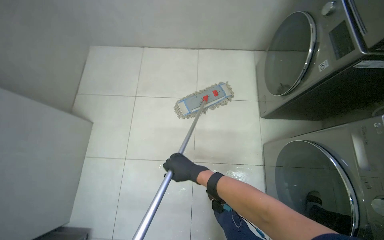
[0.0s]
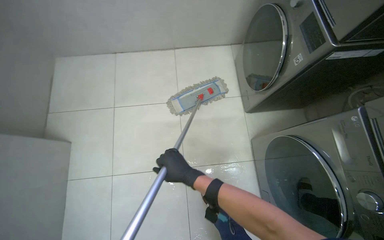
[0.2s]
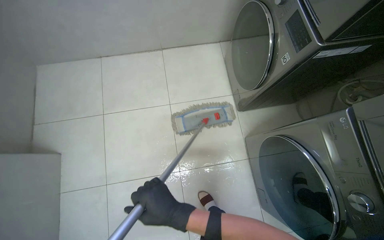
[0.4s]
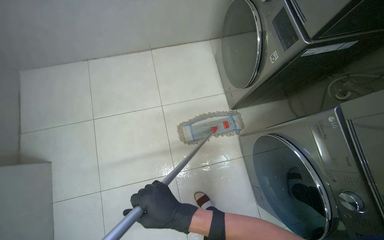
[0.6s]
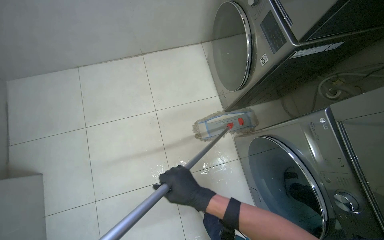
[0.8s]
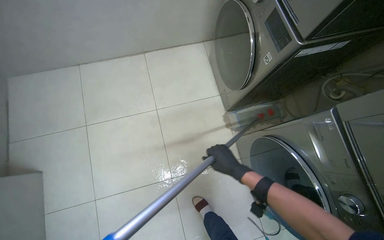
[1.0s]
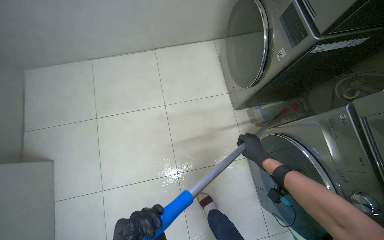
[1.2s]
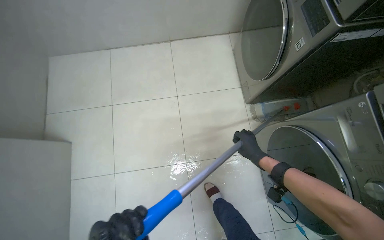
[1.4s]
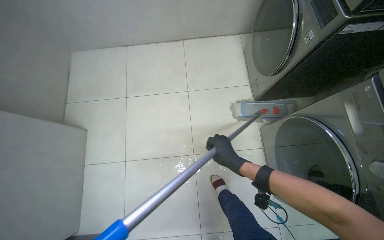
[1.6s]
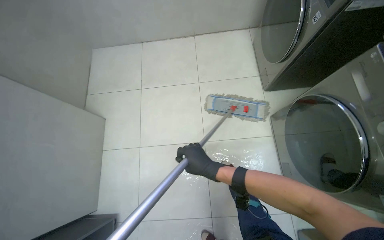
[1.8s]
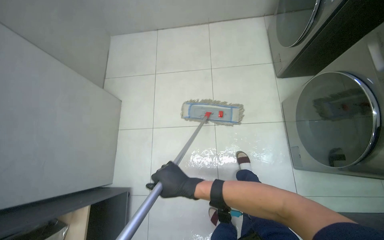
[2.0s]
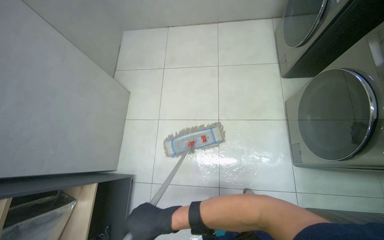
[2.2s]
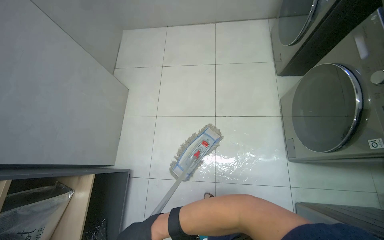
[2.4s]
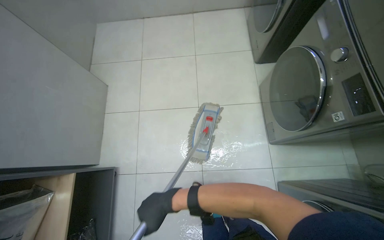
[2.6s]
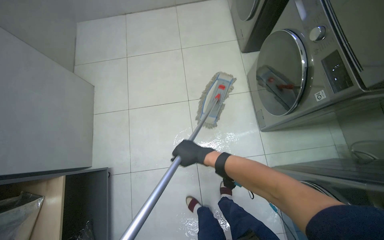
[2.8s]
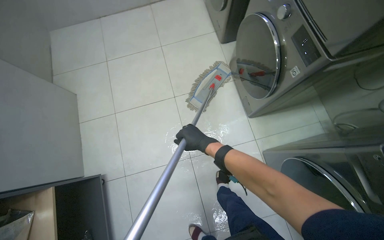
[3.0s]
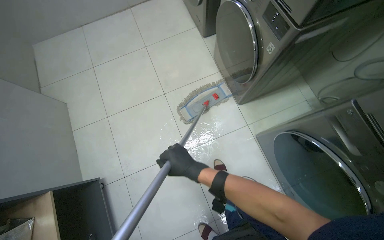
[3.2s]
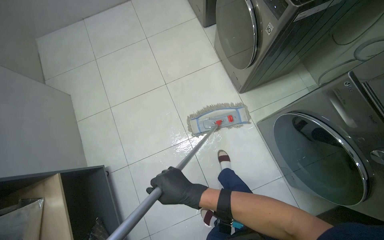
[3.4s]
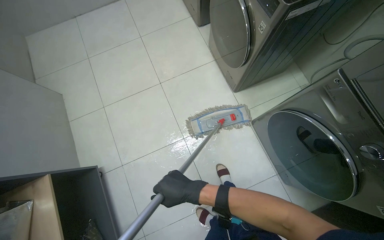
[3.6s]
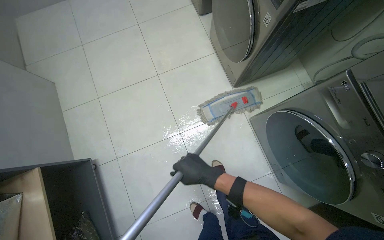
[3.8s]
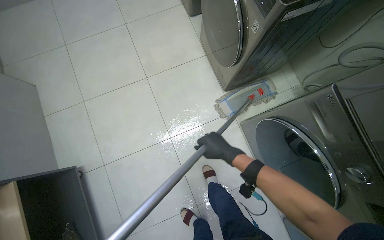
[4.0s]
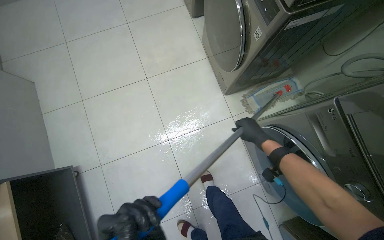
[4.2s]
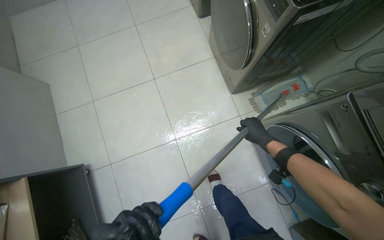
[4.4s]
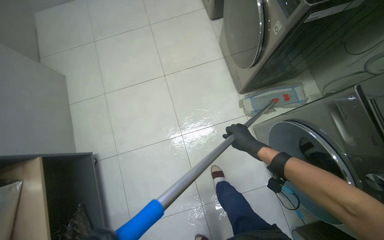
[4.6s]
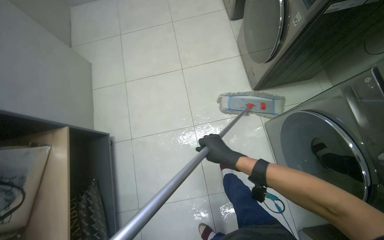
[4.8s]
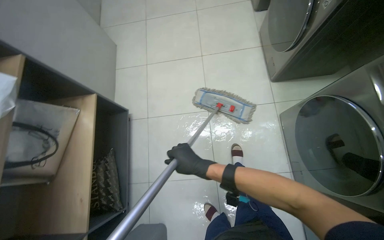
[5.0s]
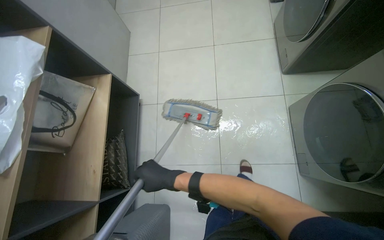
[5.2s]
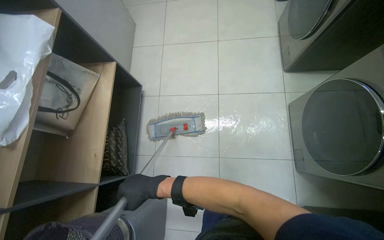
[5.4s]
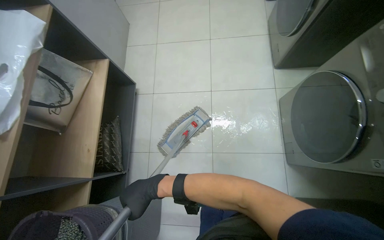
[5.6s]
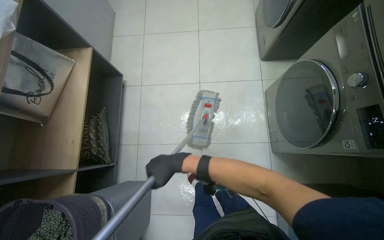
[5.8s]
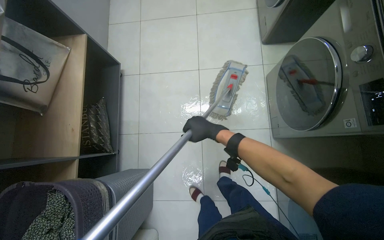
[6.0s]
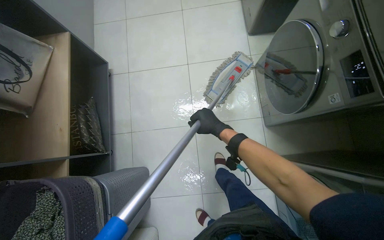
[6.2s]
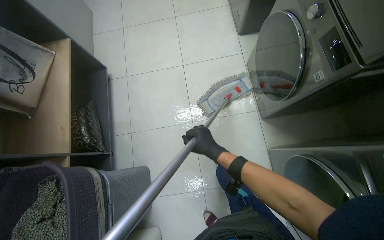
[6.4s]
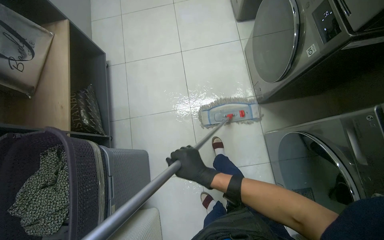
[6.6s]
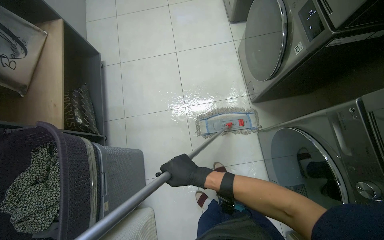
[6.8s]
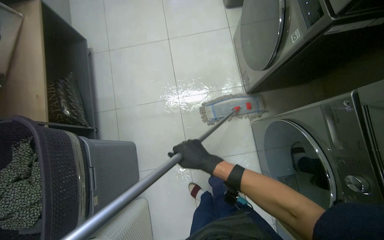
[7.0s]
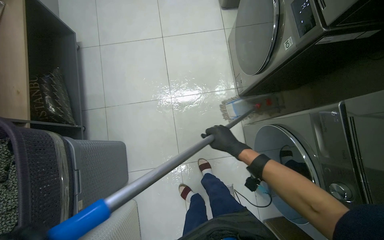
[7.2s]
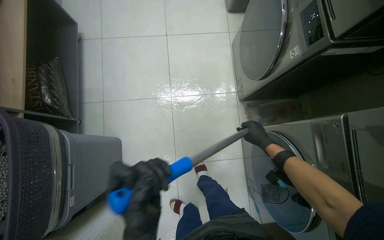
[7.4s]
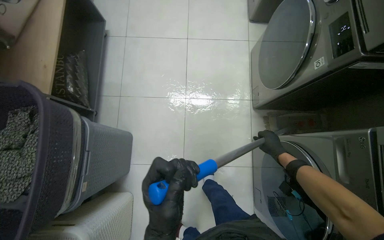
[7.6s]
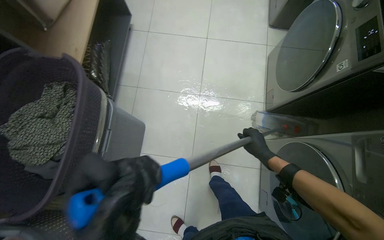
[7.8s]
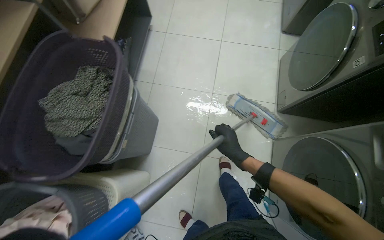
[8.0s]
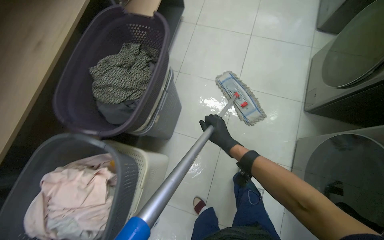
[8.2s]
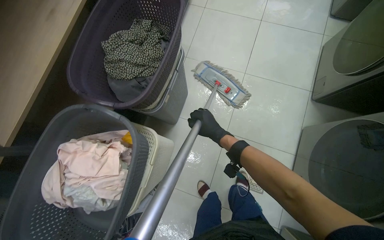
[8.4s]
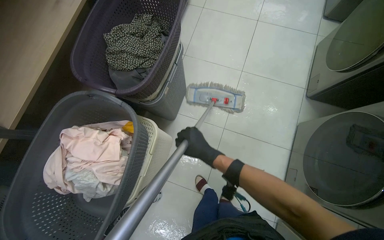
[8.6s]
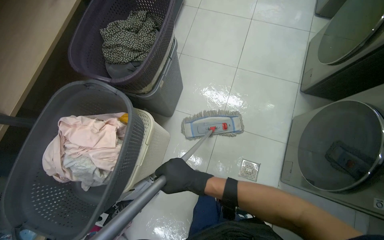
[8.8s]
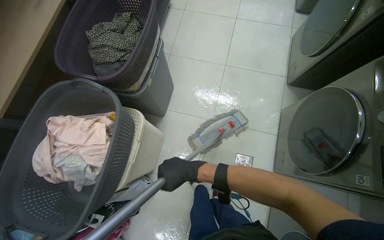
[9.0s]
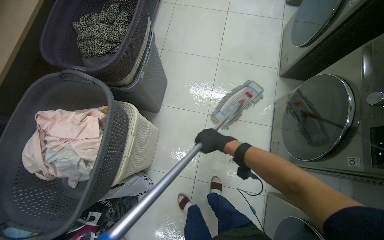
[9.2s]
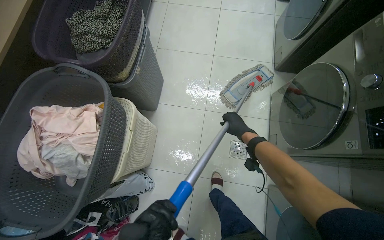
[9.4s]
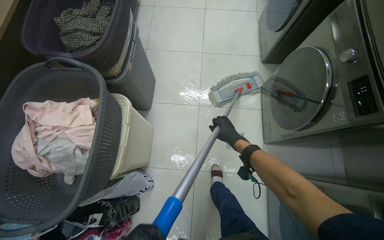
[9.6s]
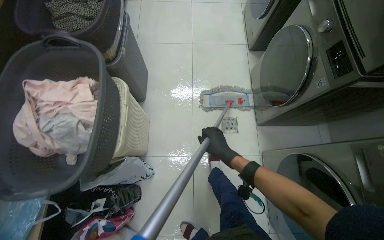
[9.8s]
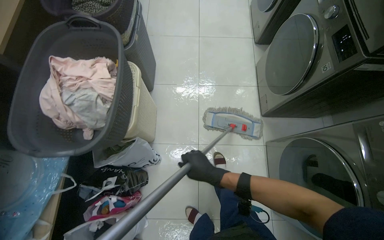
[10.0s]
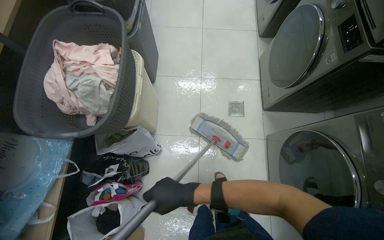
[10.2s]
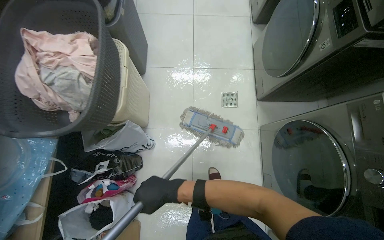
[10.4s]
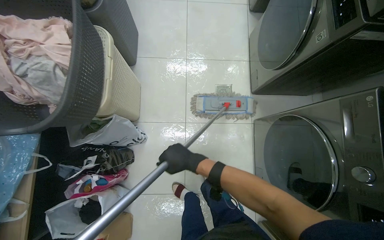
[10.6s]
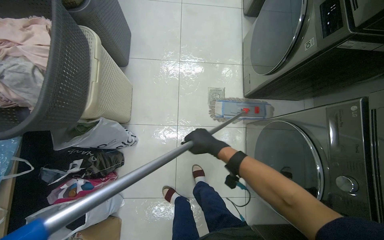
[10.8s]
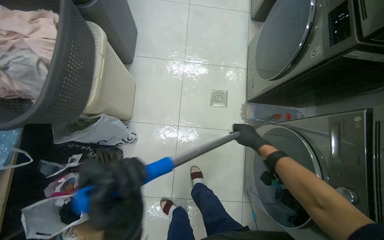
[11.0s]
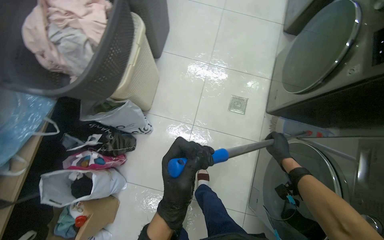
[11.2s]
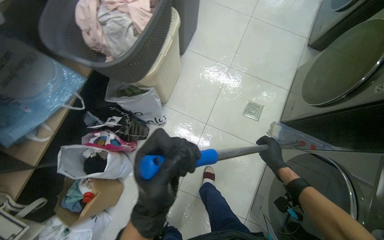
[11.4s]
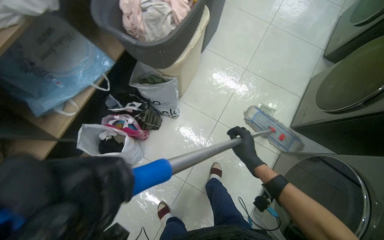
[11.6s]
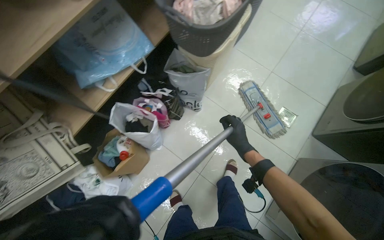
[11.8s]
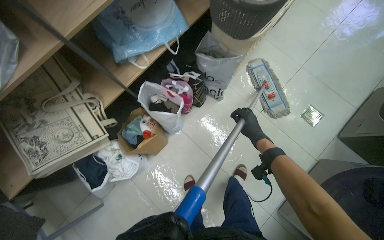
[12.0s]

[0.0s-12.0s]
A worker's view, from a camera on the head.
Job: mopping floor.
The whole recording: Mopping floor. The worker prepares the mop by wringing a cloth and attaching it, then mops the floor.
0.0s to 1.6s: The right hand moves to the right, some 10 cm.
1.6s to 3.0s: The head travels roughly 60 cm.
3.0s to 4.4s: The right hand goes some 35 cm to the right.
4.4s to 6.0s: The wearer moves approximately 60 cm.
6.0s to 7.6s: The right hand goes about 50 cm to the right and down the picture.
7.6s to 9.0s: The head travels some 60 cm.
9.0s to 10.4s: The camera travels about 40 cm.
10.4s to 12.0s: The wearer moves about 50 cm. The scene rotates clockwise by approximately 40 degrees.

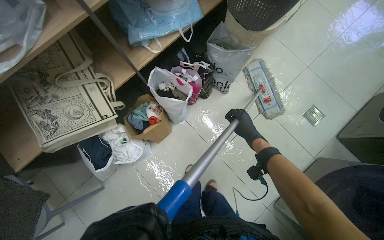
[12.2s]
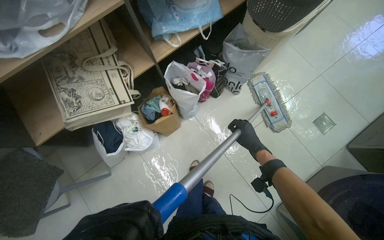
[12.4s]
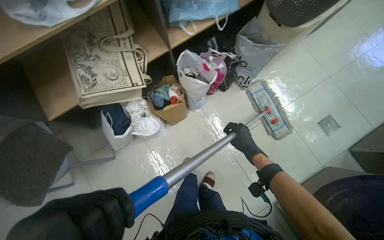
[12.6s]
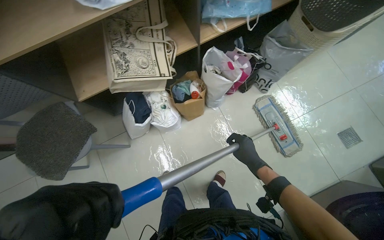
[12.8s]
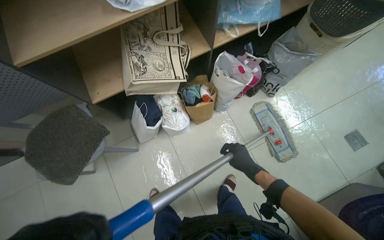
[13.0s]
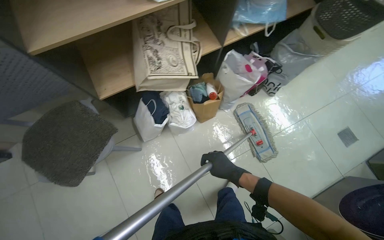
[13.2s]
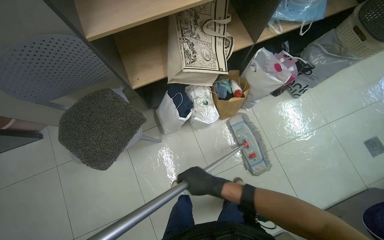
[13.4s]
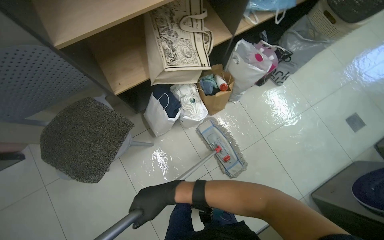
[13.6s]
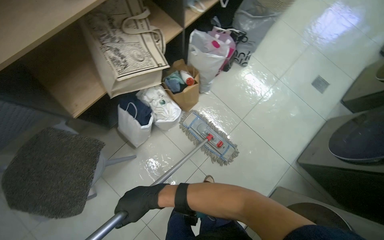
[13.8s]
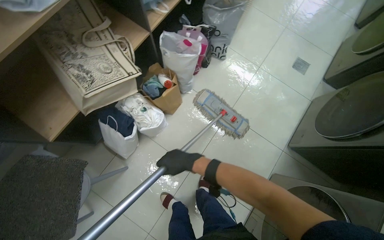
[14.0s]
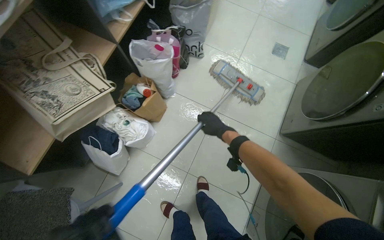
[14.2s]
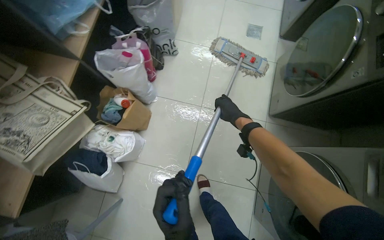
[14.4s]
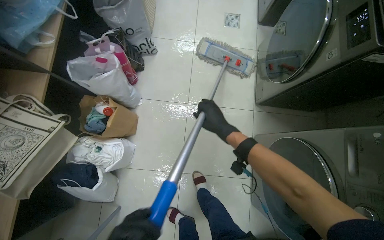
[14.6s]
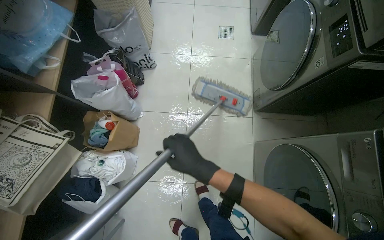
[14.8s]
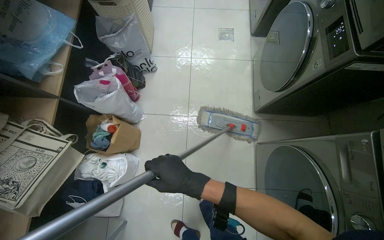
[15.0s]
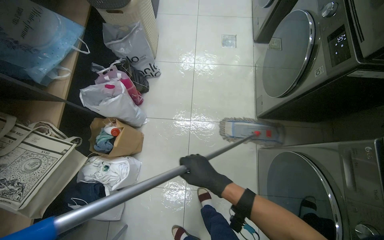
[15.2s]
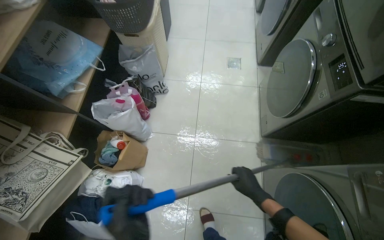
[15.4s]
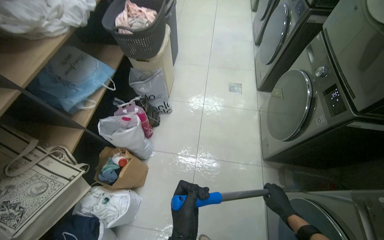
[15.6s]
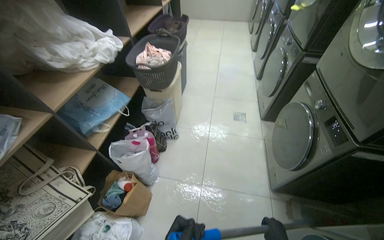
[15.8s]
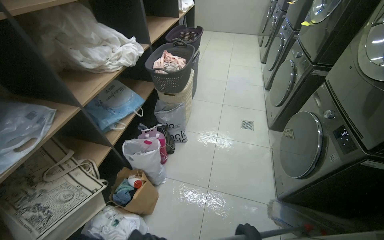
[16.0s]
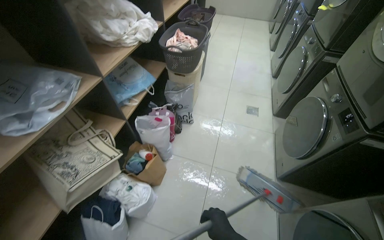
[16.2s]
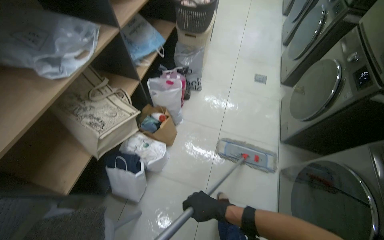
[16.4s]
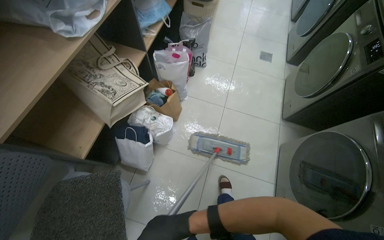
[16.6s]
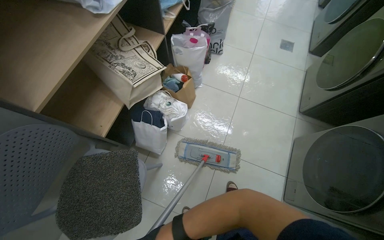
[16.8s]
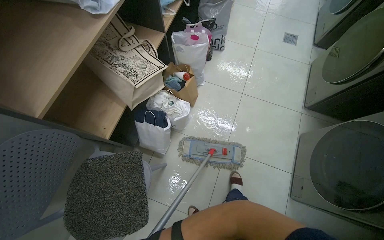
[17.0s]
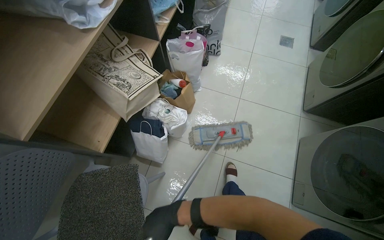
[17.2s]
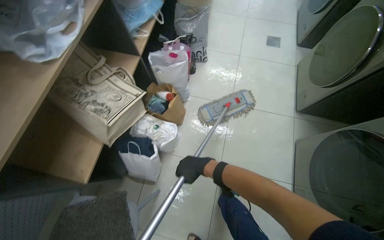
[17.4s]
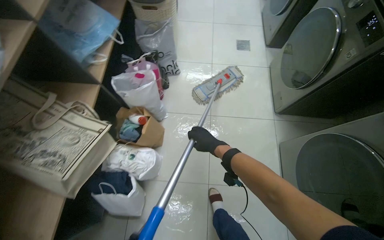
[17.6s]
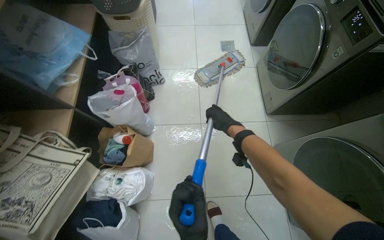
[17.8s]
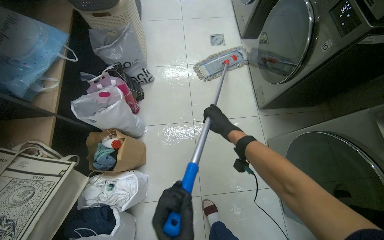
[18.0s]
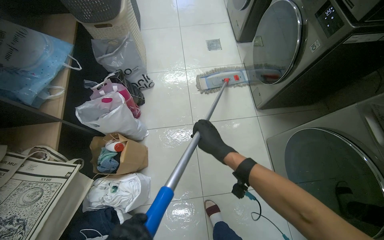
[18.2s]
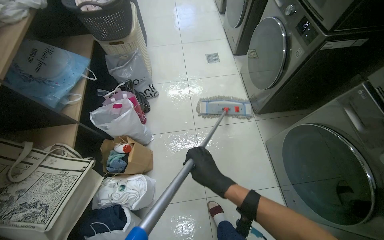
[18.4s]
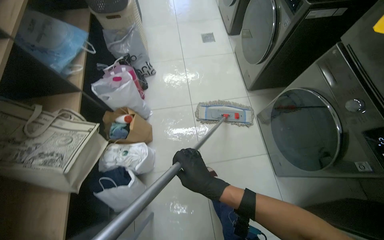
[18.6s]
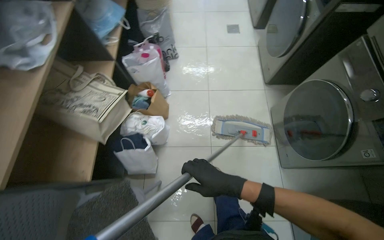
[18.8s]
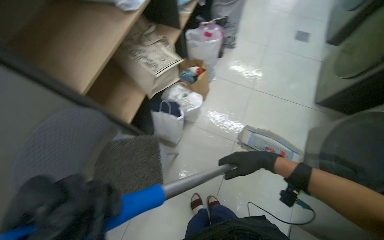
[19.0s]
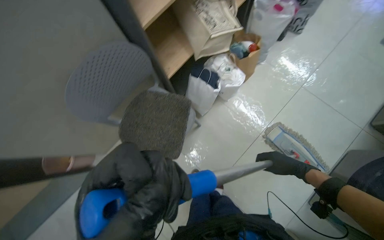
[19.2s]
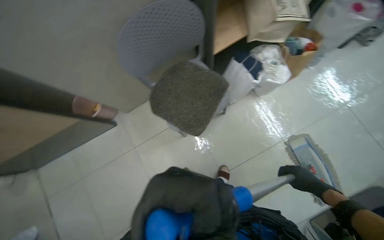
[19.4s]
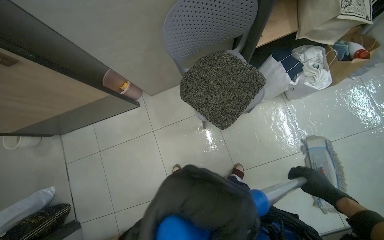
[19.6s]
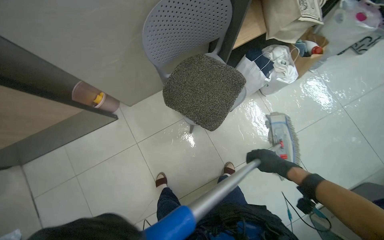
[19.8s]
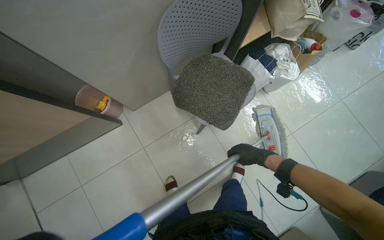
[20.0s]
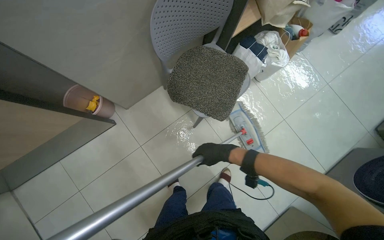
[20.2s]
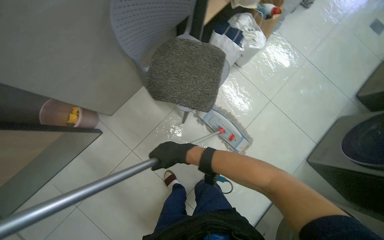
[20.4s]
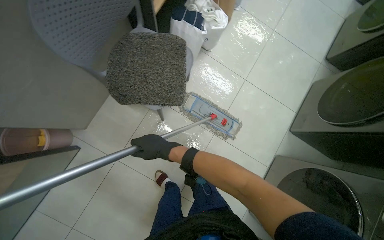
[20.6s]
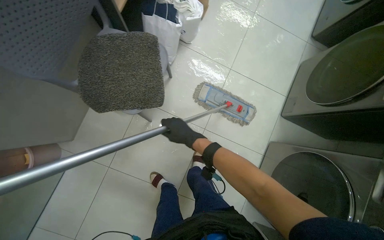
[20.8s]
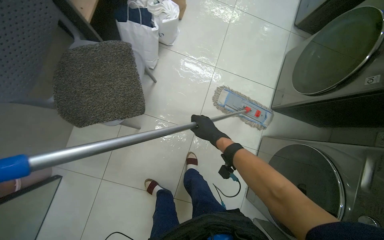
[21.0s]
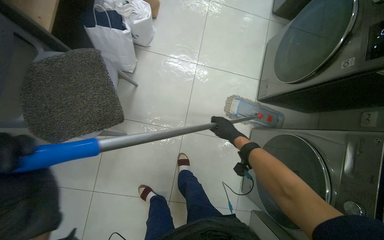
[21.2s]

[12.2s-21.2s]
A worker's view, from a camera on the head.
Job: mopping floor.
The whole recording: Mopping floor. The worker prepares the mop by wringing a cloth and attaching it, then mops the floor.
12.2s to 13.8s: The head travels about 50 cm.
13.8s to 15.2s: The scene turns about 40 degrees counterclockwise in the picture.
15.2s to 16.6s: The head travels about 60 cm.
16.6s to 18.2s: The camera is carried roughly 40 cm.
18.2s to 19.8s: The wearer moves roughly 1 m. The head turns to the left by some 70 degrees. The view tilts about 15 degrees downward.
19.8s to 21.2s: The wearer's head swings approximately 50 degrees to the right.
